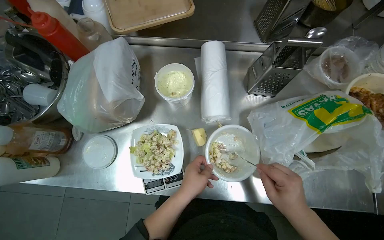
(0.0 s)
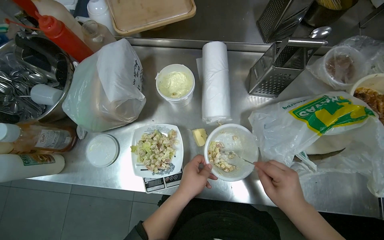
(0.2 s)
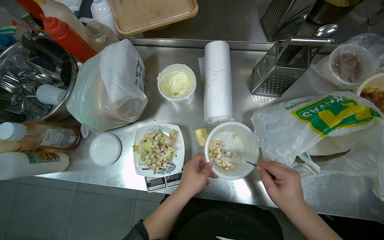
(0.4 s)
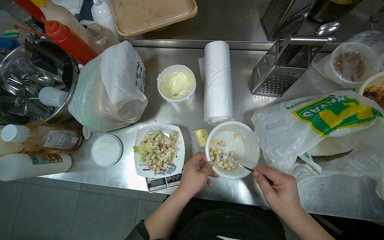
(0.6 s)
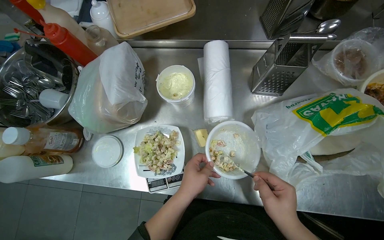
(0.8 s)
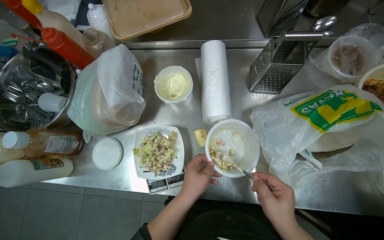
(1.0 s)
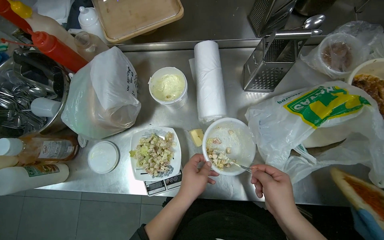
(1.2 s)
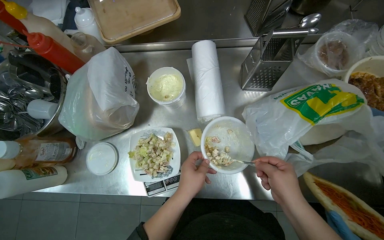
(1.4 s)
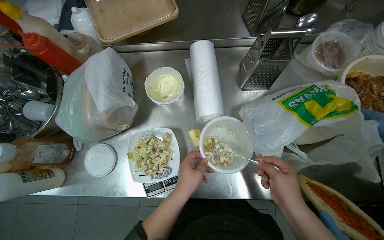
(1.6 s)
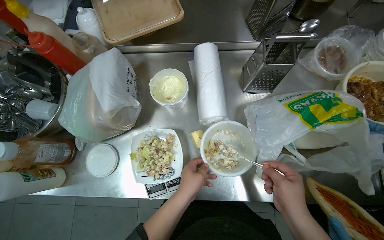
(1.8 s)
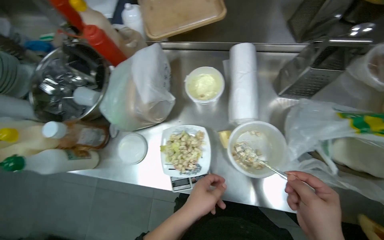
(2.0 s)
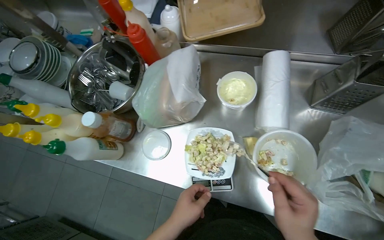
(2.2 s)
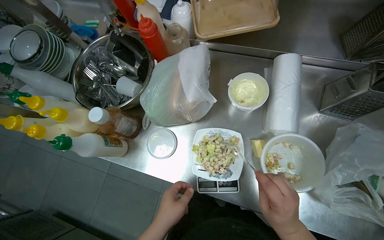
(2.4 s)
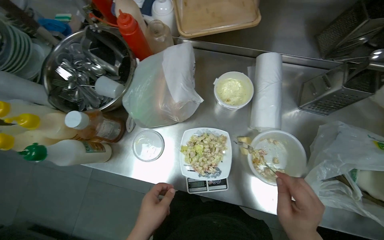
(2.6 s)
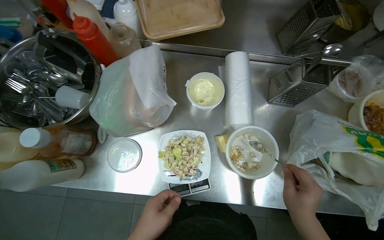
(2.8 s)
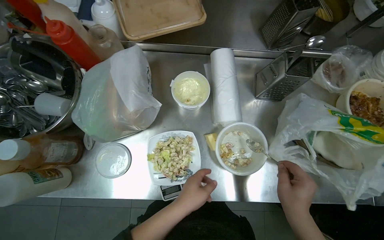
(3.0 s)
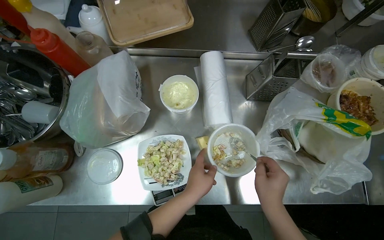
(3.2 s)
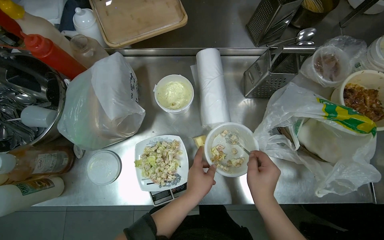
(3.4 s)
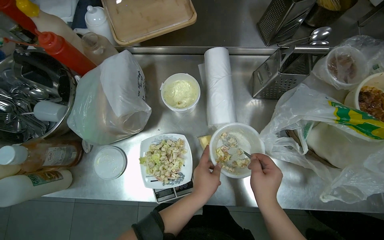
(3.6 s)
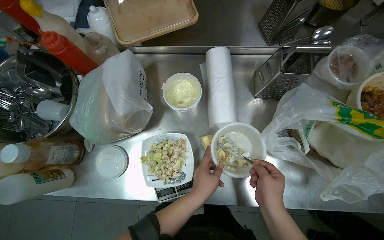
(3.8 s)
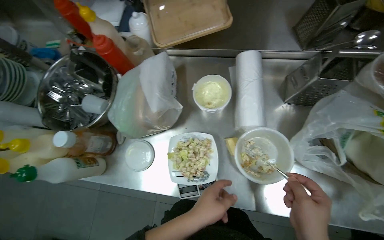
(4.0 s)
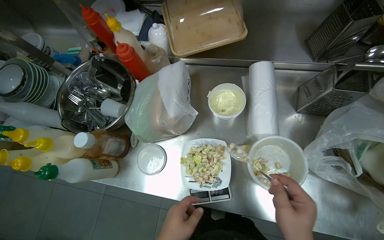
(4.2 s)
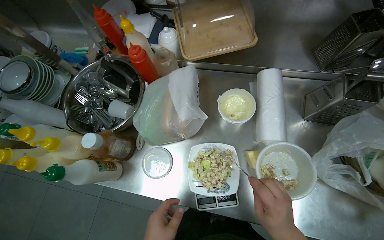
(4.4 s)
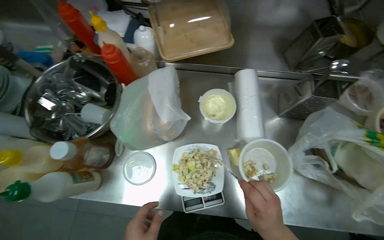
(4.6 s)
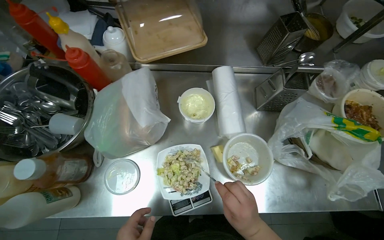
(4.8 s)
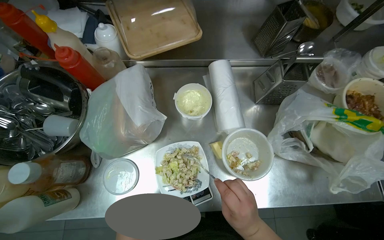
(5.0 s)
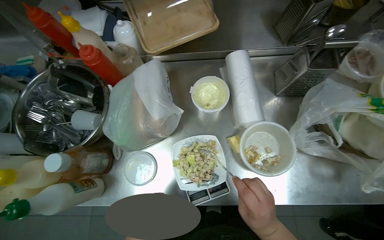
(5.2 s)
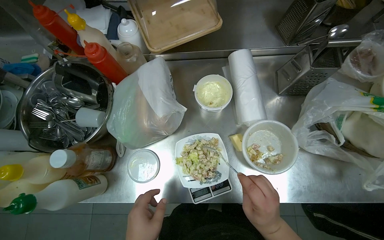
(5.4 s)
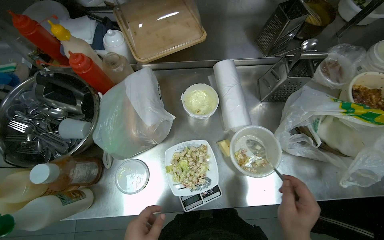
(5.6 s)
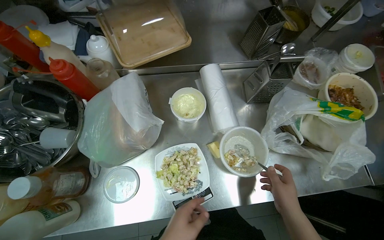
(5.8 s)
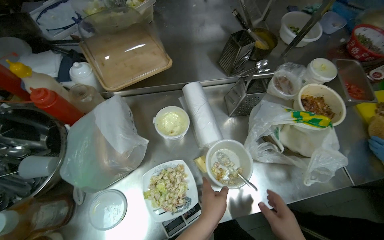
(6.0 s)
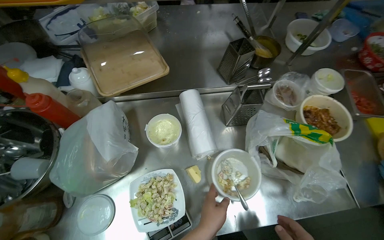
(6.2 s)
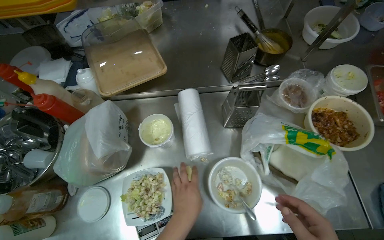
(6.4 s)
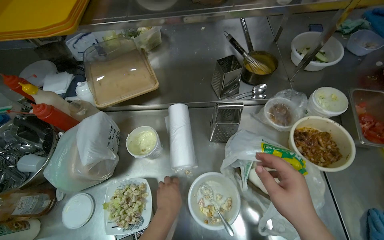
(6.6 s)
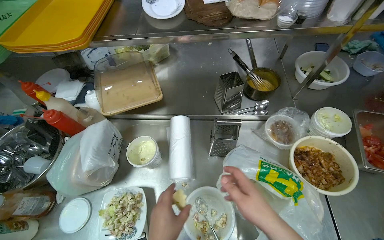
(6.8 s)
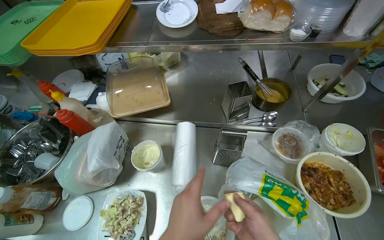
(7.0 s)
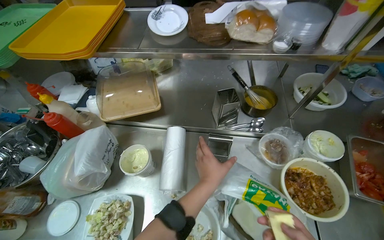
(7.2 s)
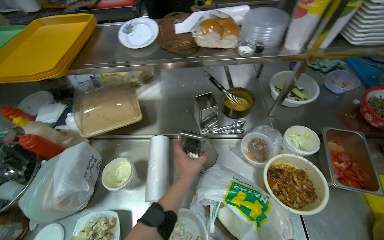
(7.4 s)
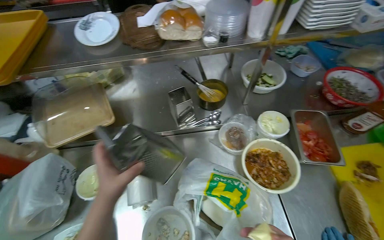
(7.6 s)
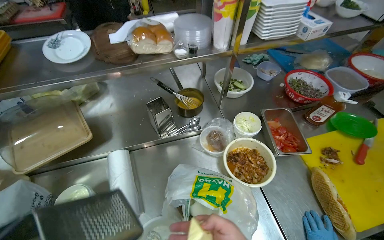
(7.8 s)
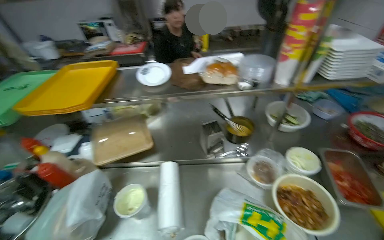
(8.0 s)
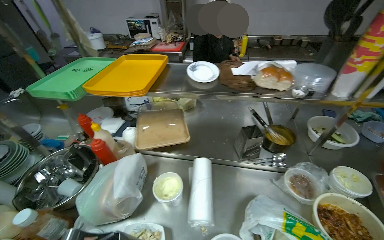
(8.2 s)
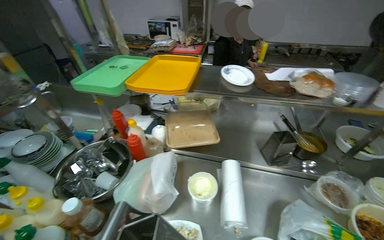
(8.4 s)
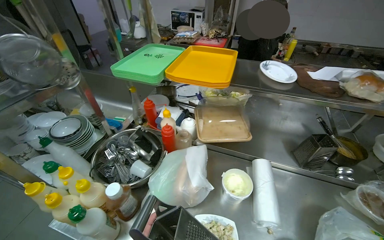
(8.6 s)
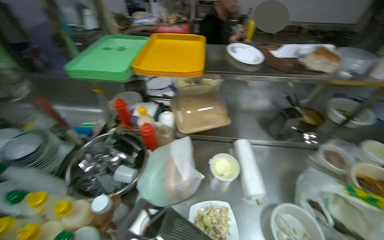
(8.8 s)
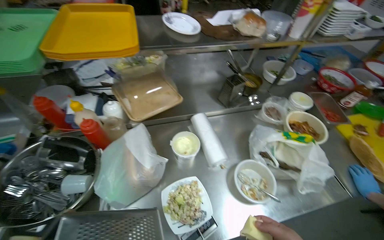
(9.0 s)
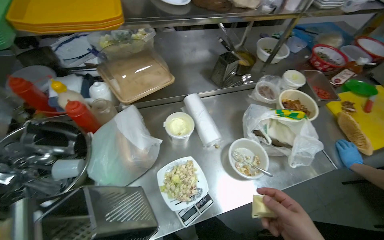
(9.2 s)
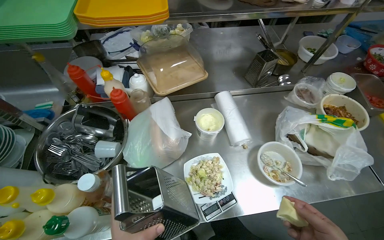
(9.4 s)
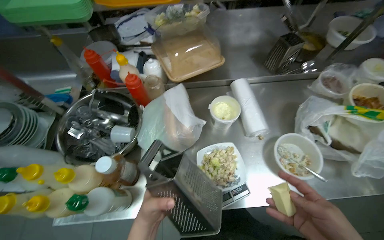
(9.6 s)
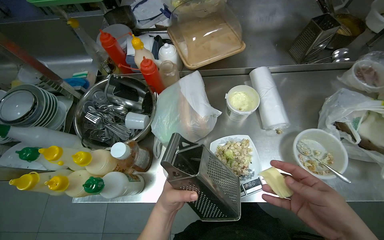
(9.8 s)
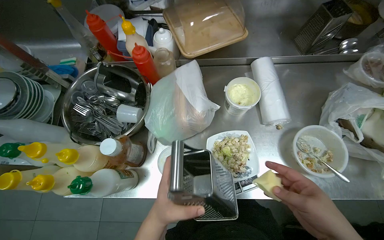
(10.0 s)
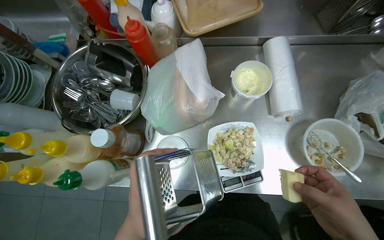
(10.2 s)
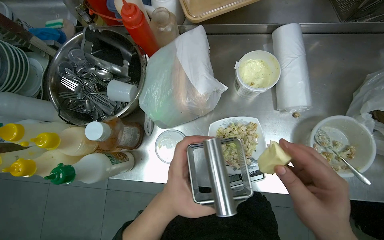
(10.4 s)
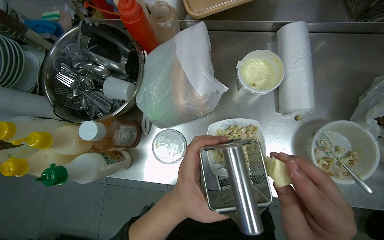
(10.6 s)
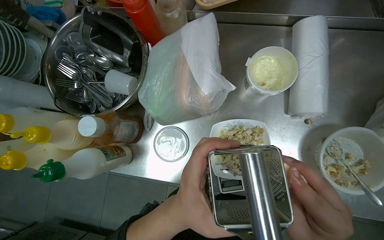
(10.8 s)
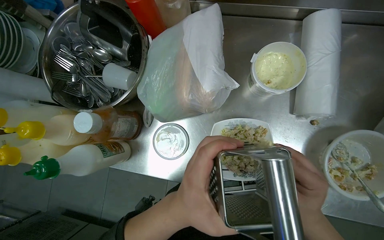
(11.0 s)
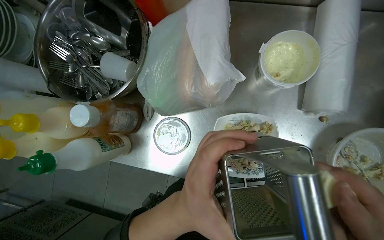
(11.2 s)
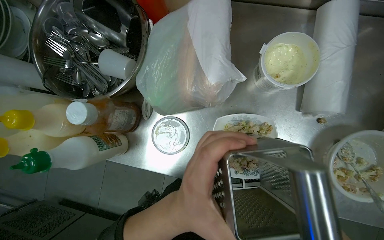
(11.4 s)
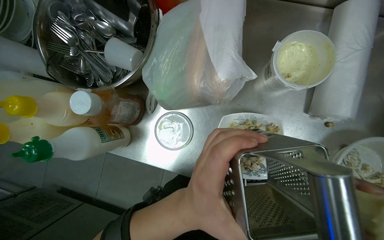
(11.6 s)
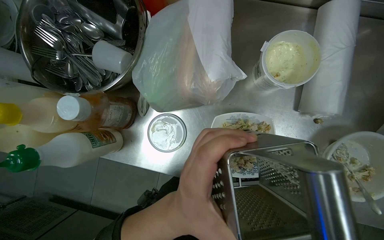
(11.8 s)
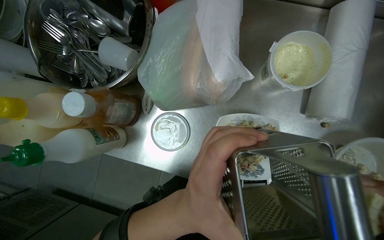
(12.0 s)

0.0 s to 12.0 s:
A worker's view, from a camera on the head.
Job: preparing food.
The whole recording: Grating cheese onto salad. The worker grates cheese over the prepared salad on a plate.
0.0 to 1.6 s: The hands work in one place, with small movements.
4.4 to 6.0 s: The head rotates roughly 25 degrees to the right.
6.0 to 7.6 s: The camera travels to the right, approximately 40 cm.
7.6 to 9.0 s: The camera travels some 50 cm.
9.0 to 10.4 s: The wearer's head swings some 20 degrees to the left. The view tilts approximately 30 degrees downward.

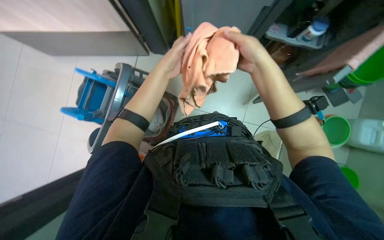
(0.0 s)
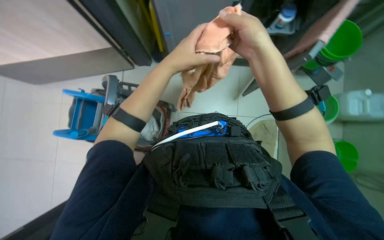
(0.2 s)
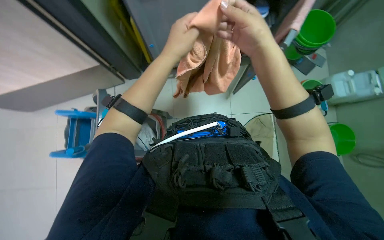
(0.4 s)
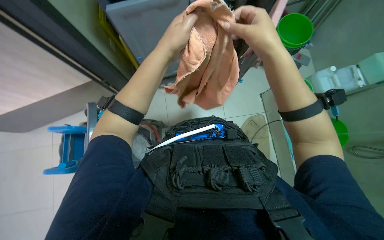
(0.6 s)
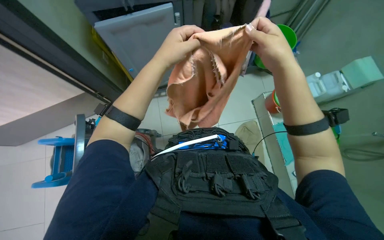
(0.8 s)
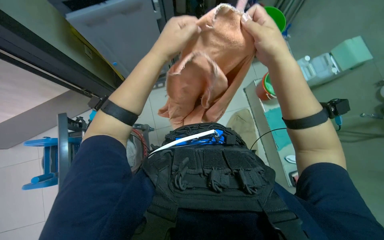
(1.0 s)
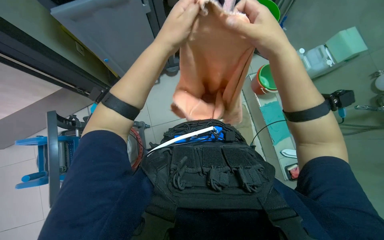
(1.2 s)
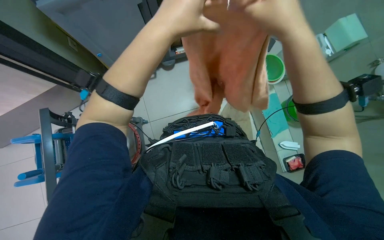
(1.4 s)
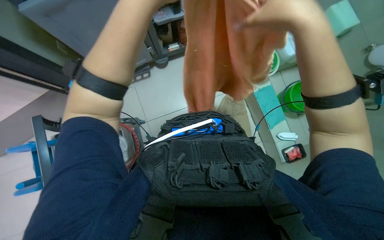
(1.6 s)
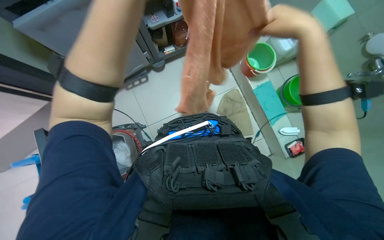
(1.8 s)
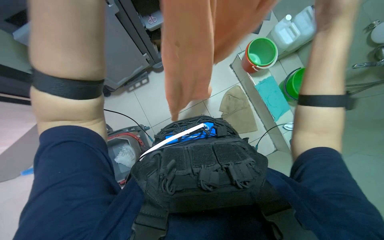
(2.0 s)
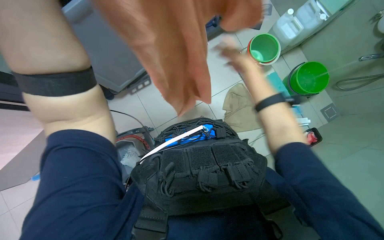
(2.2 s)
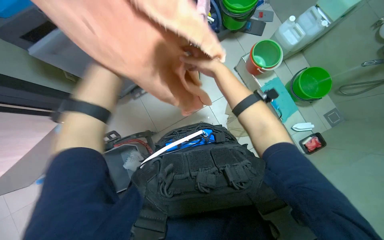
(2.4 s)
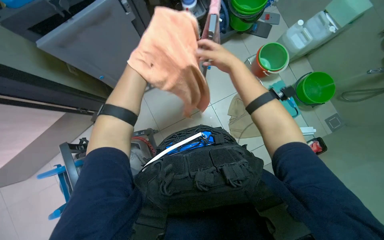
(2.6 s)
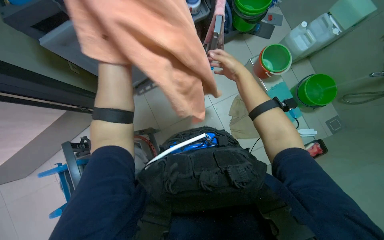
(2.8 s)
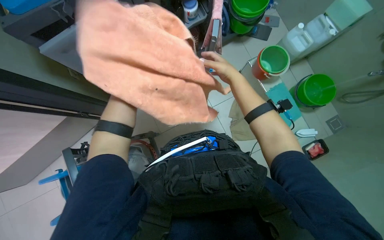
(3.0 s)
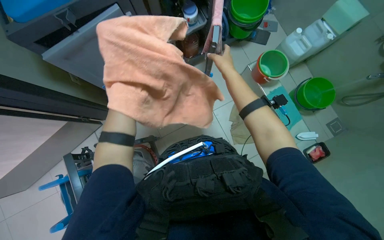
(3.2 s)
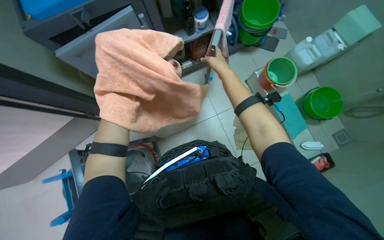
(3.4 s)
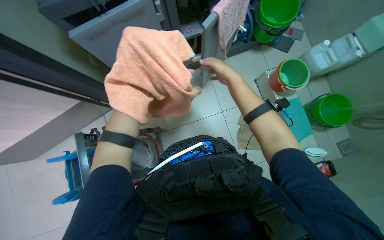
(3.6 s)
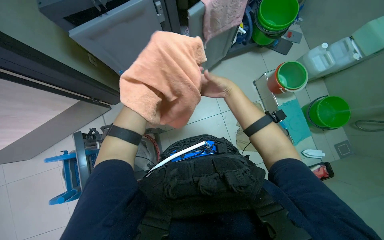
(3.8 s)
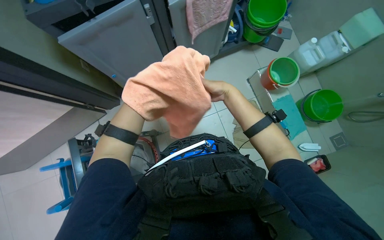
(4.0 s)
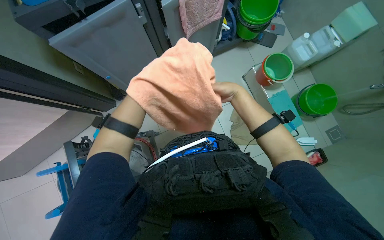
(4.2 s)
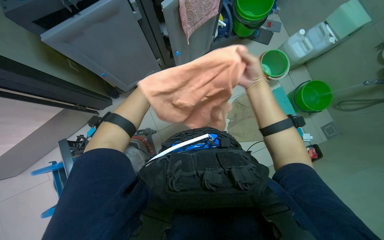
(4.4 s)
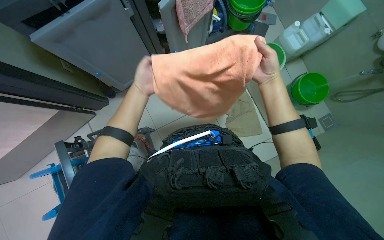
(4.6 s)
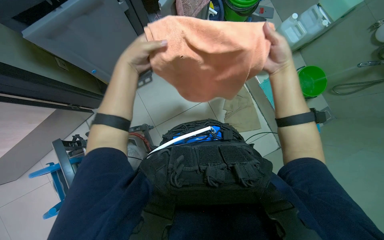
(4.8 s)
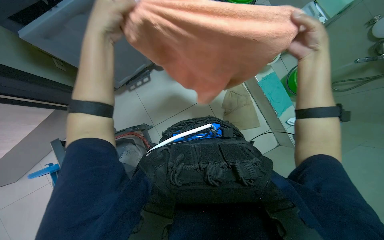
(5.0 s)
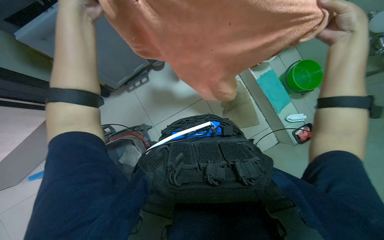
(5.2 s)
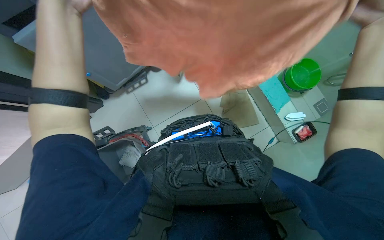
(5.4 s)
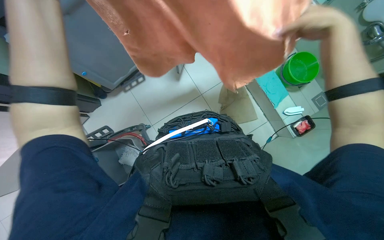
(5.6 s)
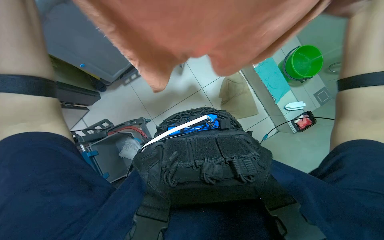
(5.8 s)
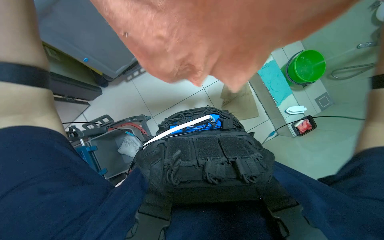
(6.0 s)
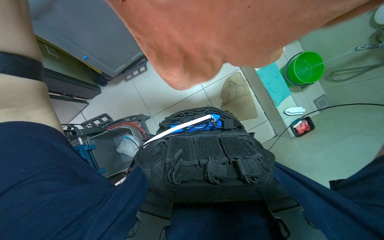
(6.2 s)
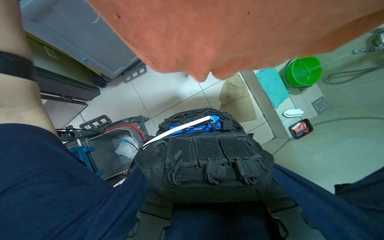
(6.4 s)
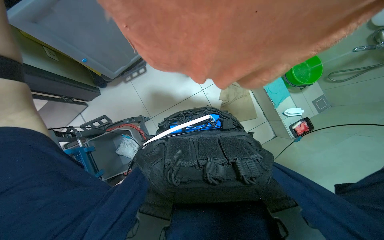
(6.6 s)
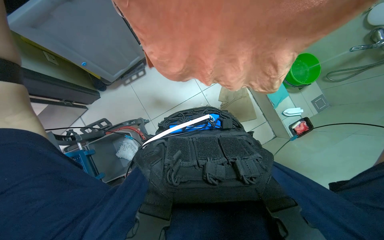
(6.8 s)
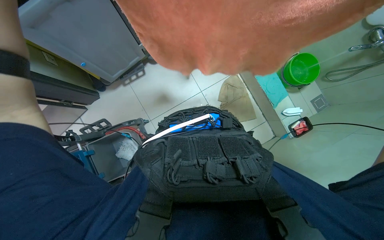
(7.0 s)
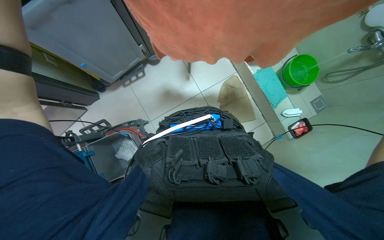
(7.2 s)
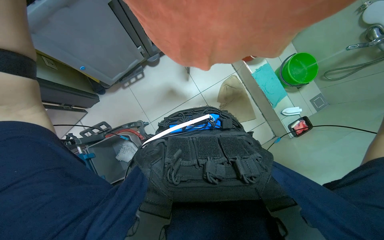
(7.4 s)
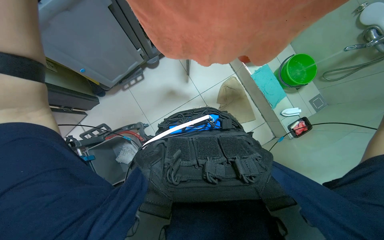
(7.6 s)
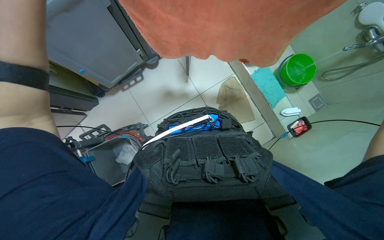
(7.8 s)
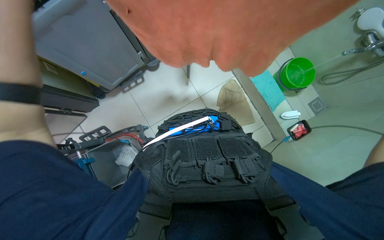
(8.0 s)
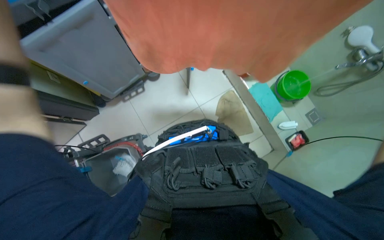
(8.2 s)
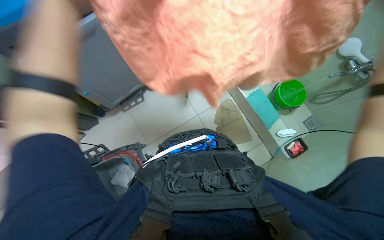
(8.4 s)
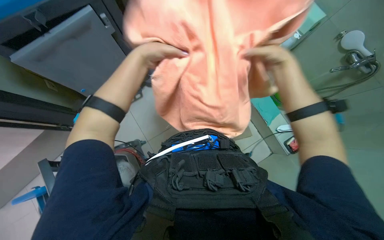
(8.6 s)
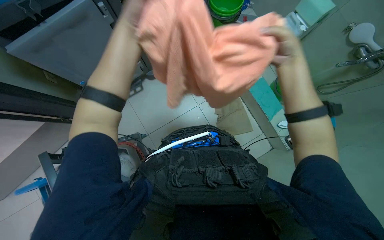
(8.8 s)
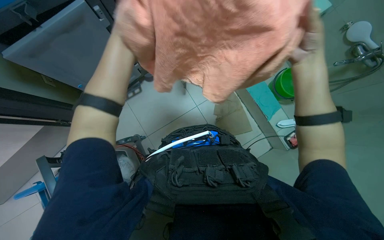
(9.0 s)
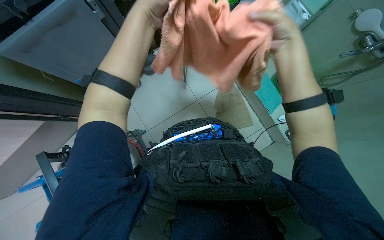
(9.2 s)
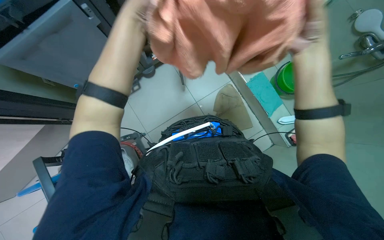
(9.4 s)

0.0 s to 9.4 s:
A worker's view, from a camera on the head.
Job: preparing cleaning supplies.
The whole recording: Attaching cloth to mop handle. The worker folds a cloth and attaches it to a mop handle, preparing the cleaning tool.
0.0 to 1.6 s: The head rotates roughly 40 degrees to the right.
3.2 to 4.8 s: The right hand is displaced to the right by about 10 cm.
